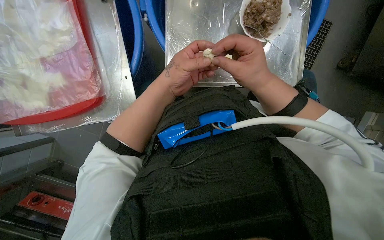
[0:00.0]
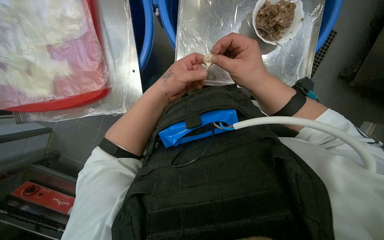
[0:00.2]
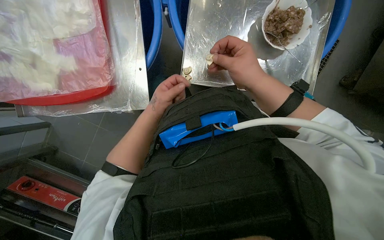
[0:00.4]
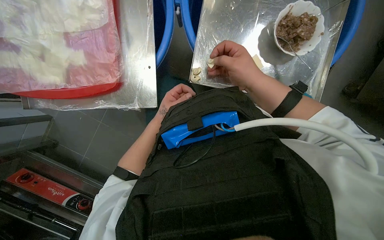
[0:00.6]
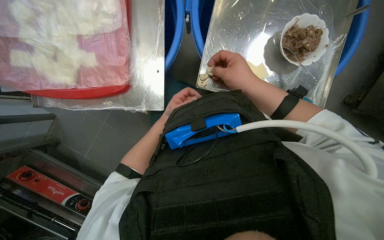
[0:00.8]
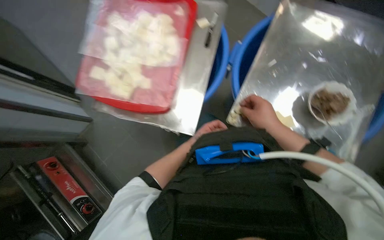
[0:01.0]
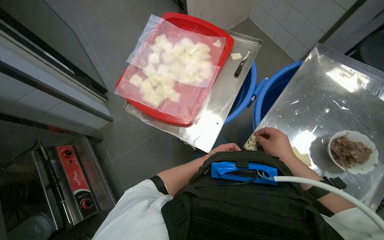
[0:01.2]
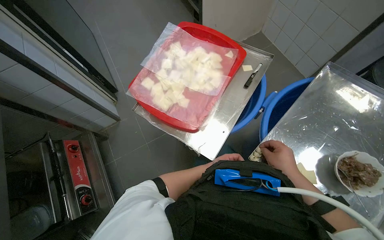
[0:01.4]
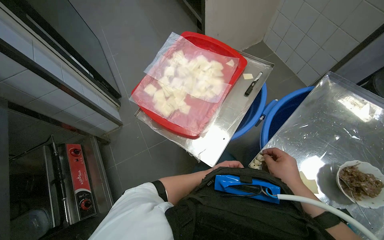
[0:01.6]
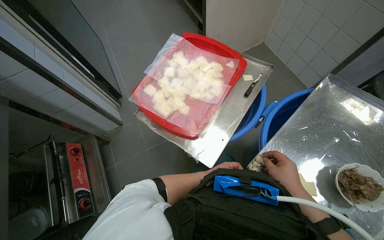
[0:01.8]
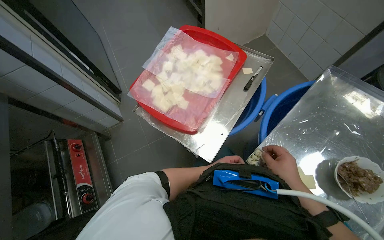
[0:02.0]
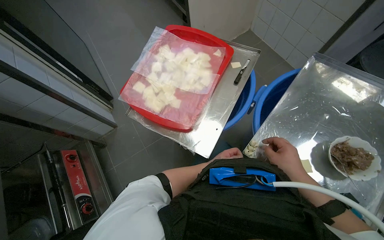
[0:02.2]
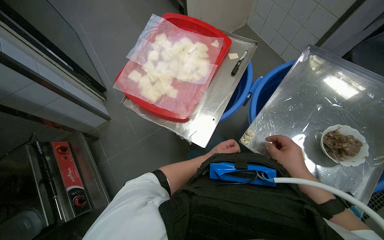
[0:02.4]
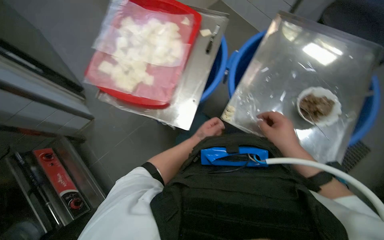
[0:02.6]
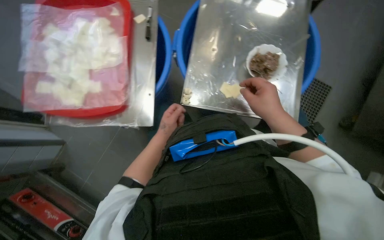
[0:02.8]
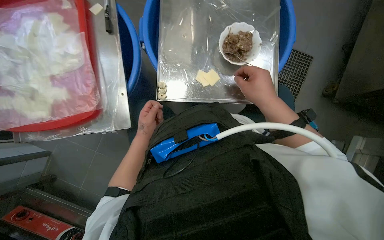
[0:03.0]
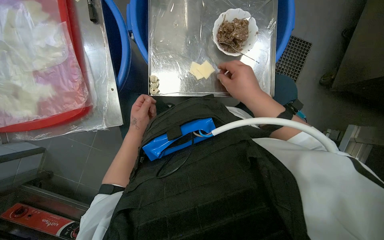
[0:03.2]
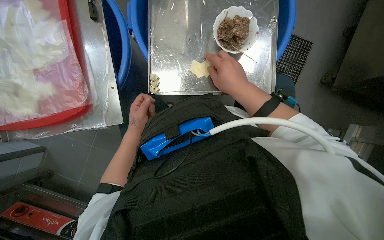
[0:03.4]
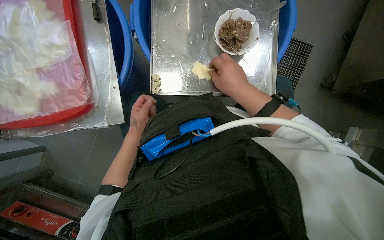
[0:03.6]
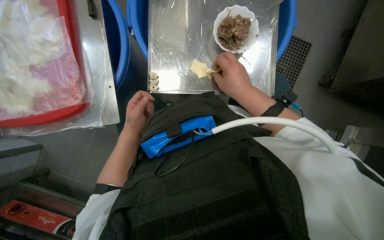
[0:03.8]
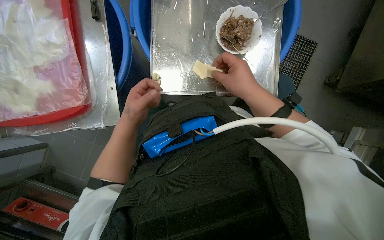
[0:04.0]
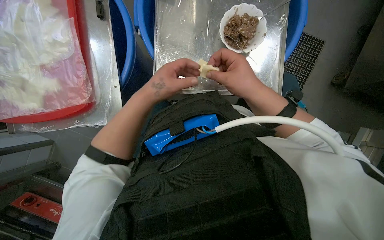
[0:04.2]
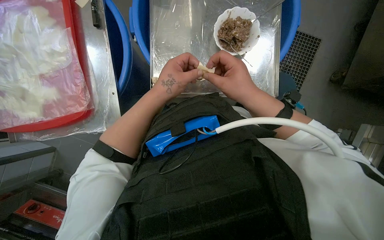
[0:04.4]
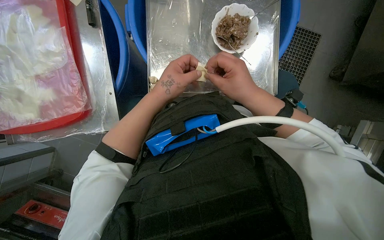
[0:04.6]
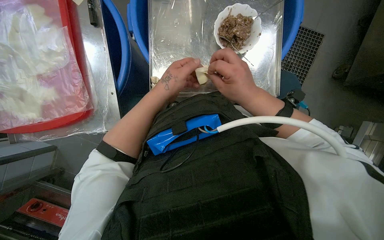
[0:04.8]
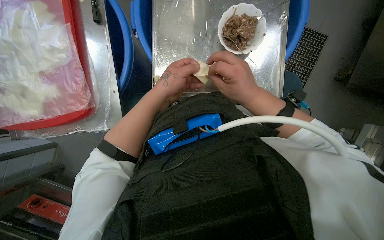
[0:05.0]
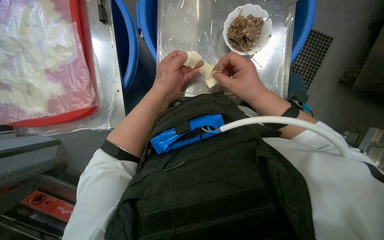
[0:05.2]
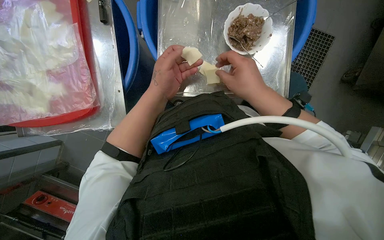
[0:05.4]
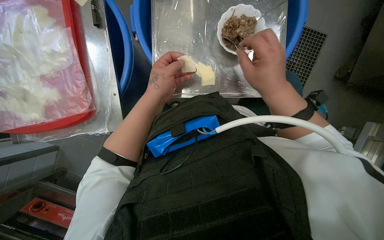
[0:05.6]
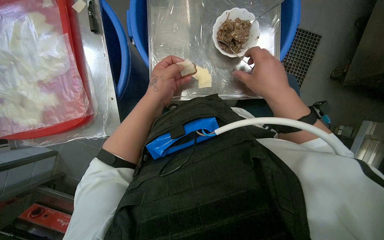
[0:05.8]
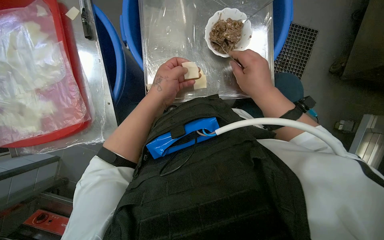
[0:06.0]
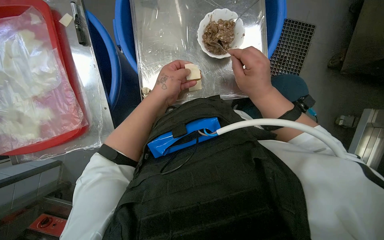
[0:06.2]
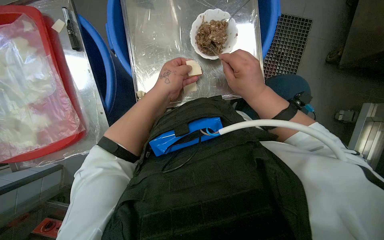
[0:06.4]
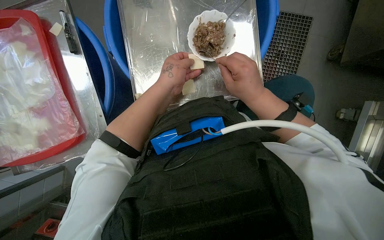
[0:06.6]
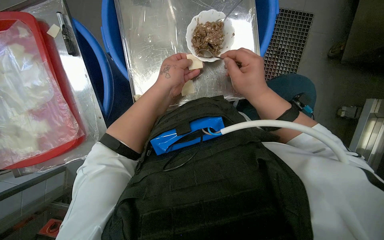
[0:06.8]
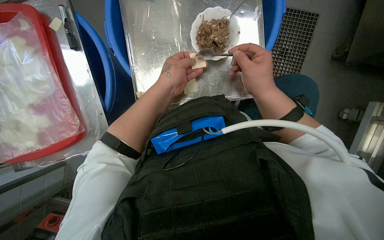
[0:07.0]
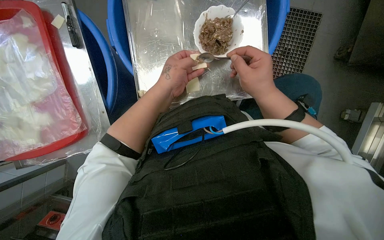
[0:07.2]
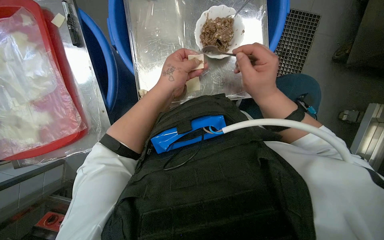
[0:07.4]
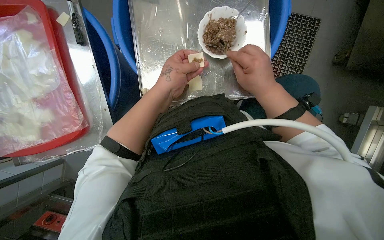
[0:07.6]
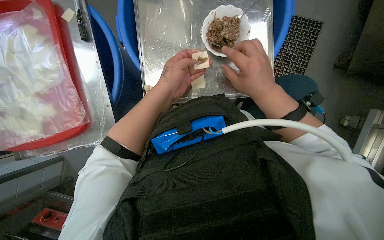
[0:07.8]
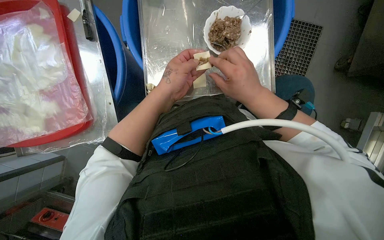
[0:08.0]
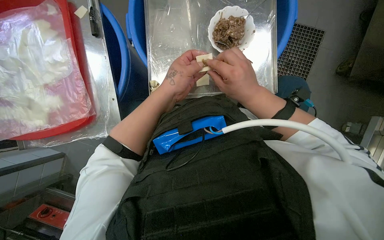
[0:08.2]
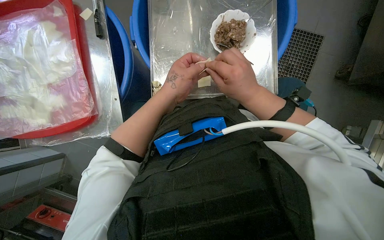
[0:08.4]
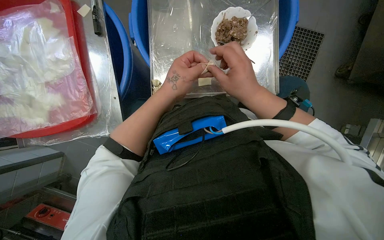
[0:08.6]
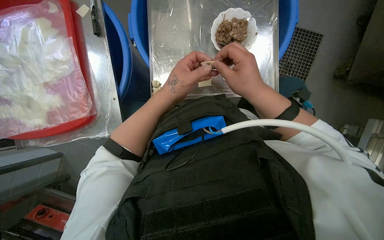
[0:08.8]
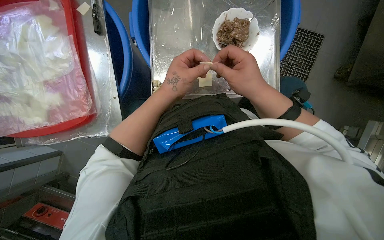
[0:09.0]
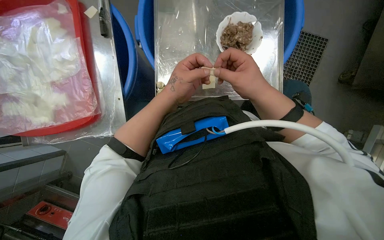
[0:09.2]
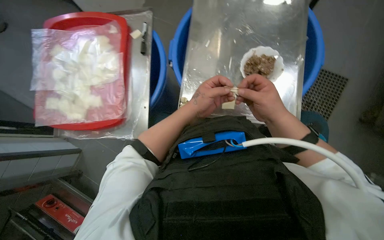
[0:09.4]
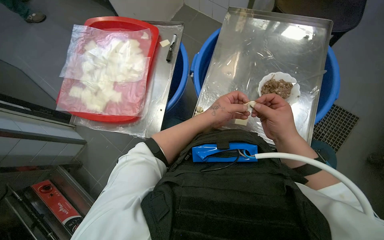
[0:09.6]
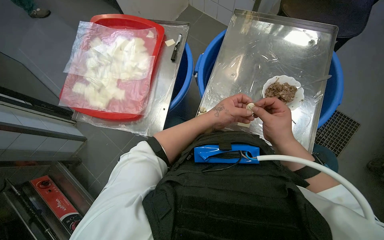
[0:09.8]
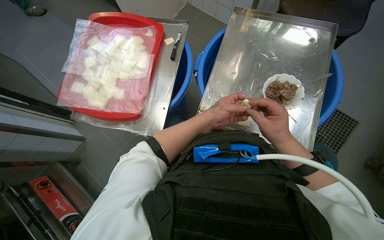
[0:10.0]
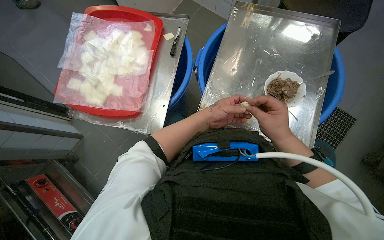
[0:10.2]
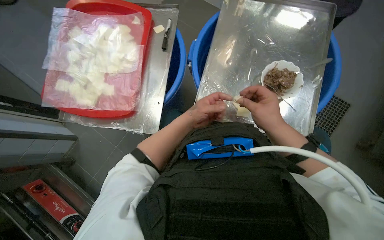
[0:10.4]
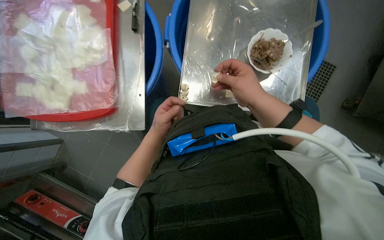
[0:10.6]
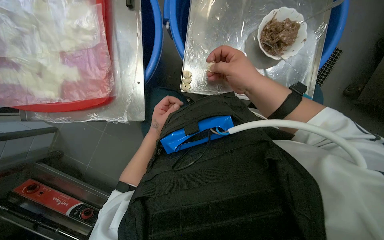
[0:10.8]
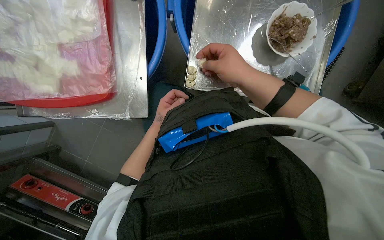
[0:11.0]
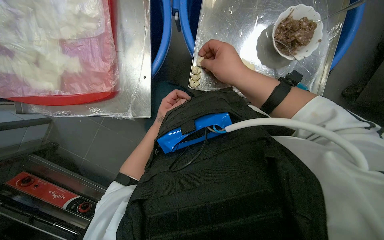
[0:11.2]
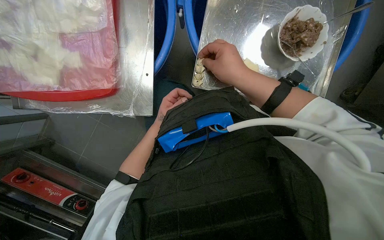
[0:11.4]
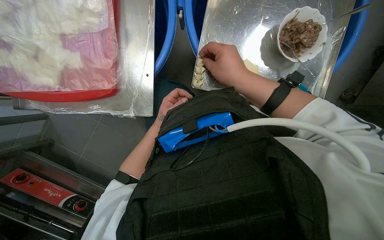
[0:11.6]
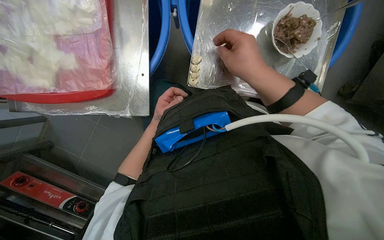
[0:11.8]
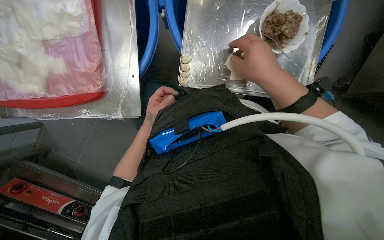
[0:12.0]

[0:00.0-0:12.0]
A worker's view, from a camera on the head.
Job: preparing food.
The whole recording: Making dumplings with meat filling. The worker picks up dough, fills it with meat, folds it, and places the finished dumpling on a tray.
0:00.0 to 0:01.6: The wearer looks about 25 degrees further upward. The scene turns roughly 45 degrees clockwise in the picture.
0:01.6 to 0:03.0: The wearer looks roughly 45 degrees further to the right. The wearer looks about 15 degrees further downward.
0:03.0 to 0:04.4: The left hand travels nearer to the camera, to the right and up the picture by about 25 cm.
0:04.4 to 0:06.0: The hands are busy where they are.
0:06.0 to 0:09.0: The hands stay close to where they were, moving slightly.
0:10.4 to 0:12.0: The camera pitches downward, by about 15 degrees. The left hand goes about 10 cm to the left.

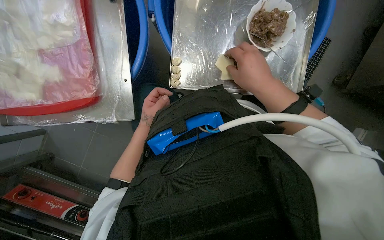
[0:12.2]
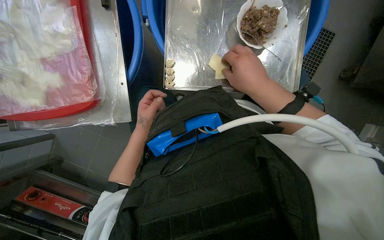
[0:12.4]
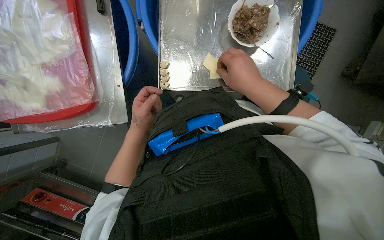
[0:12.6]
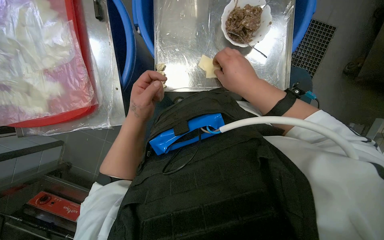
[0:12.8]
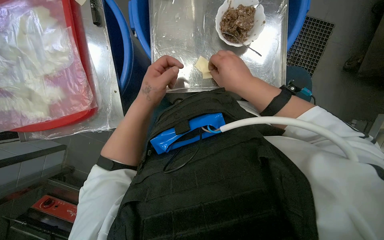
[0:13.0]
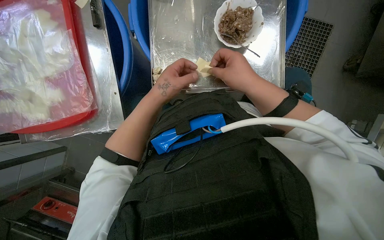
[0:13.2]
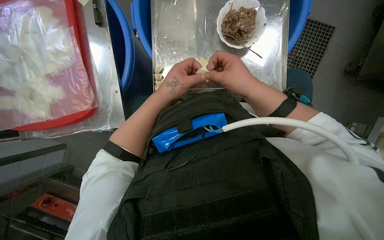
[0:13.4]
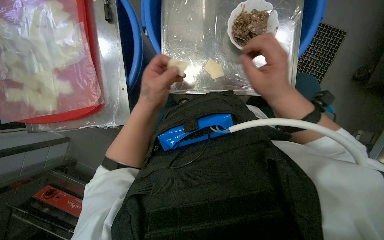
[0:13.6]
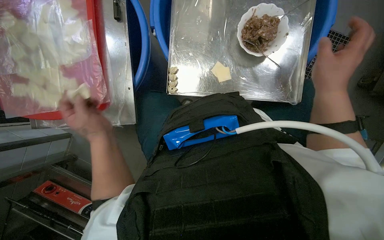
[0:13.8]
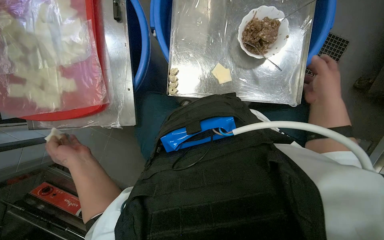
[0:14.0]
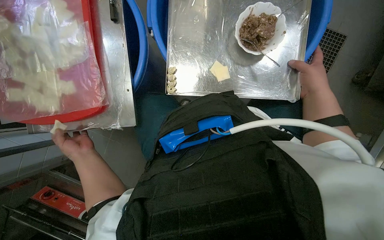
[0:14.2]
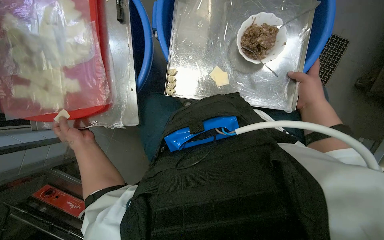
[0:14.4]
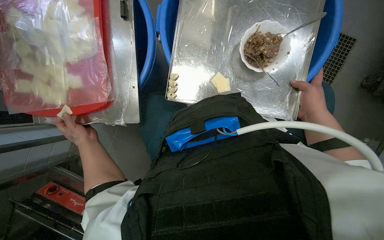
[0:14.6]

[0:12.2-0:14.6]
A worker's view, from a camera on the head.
Job: preparing food.
The whole recording: Making dumplings with meat filling. The worker picks up dough, fills it with meat, folds it, and places the finished dumpling on a tray.
0:12.2 to 0:13.4: The left hand travels nearer to the camera and to the right by roughly 20 cm.
0:13.4 to 0:14.6: The right hand shifts some 15 cm to the right; the left hand heads to the left, covering roughly 30 cm.

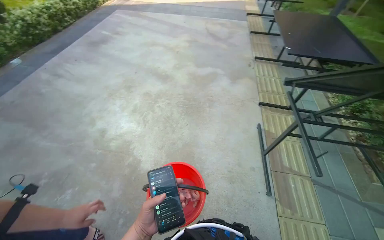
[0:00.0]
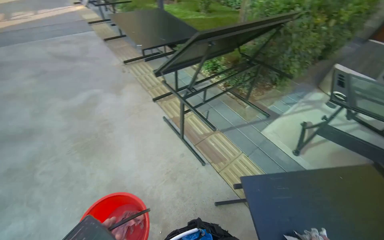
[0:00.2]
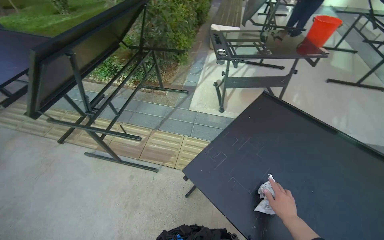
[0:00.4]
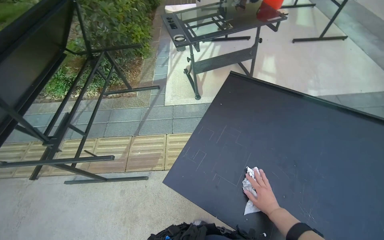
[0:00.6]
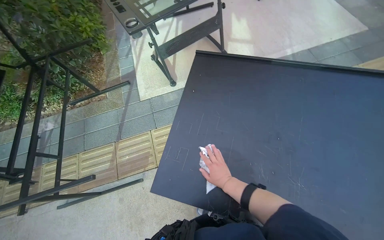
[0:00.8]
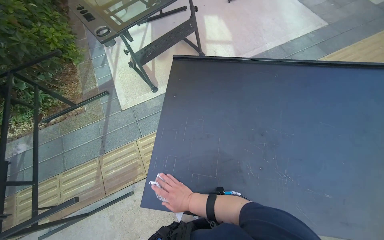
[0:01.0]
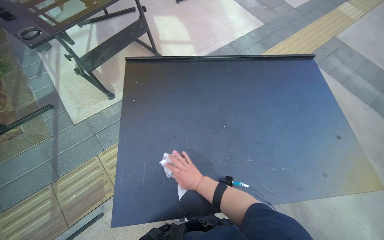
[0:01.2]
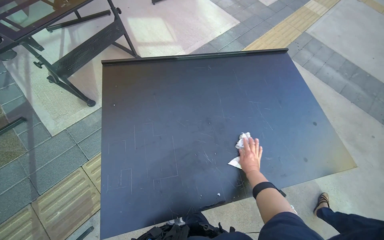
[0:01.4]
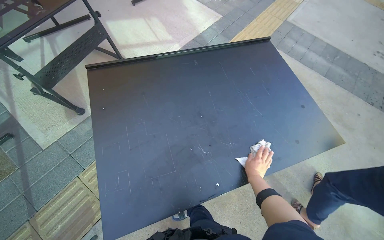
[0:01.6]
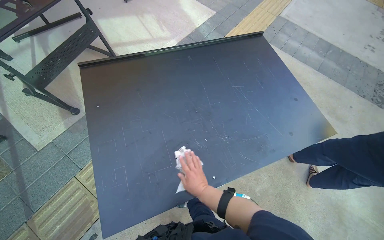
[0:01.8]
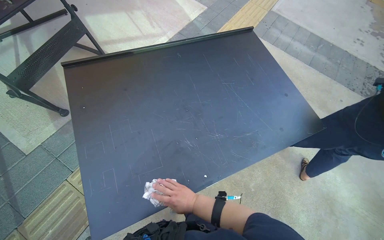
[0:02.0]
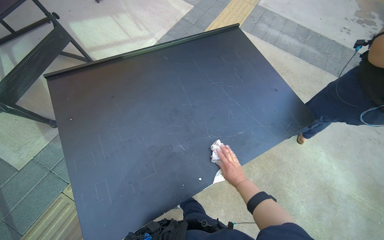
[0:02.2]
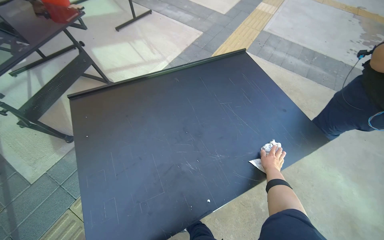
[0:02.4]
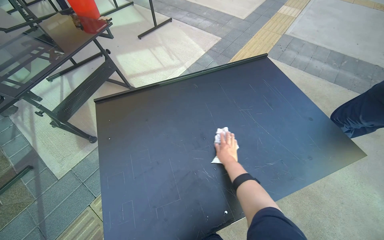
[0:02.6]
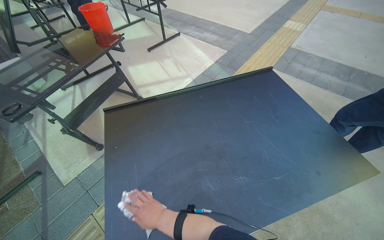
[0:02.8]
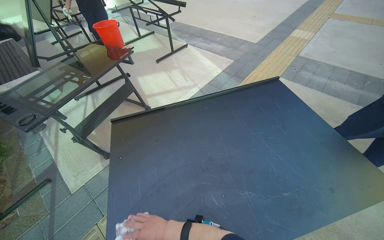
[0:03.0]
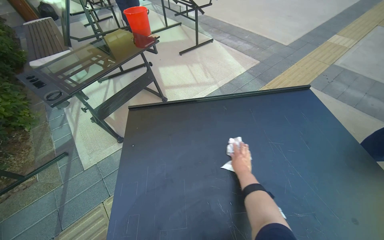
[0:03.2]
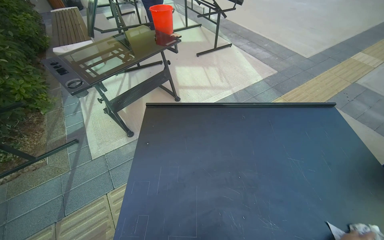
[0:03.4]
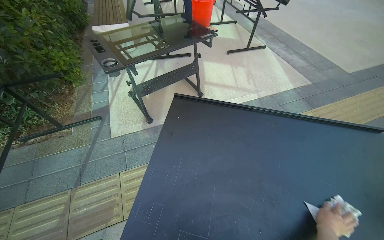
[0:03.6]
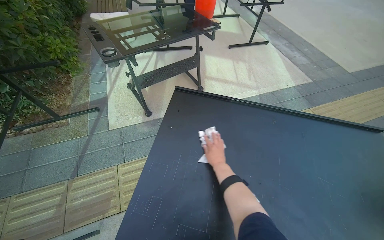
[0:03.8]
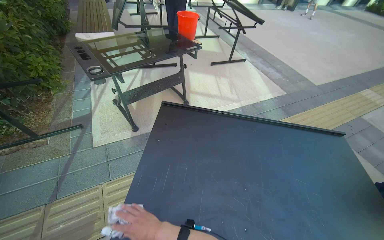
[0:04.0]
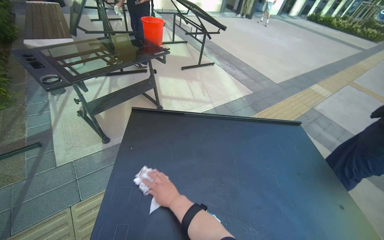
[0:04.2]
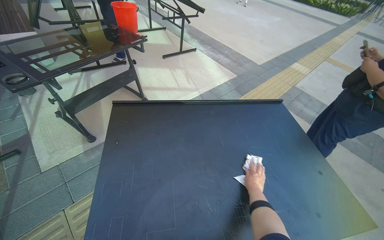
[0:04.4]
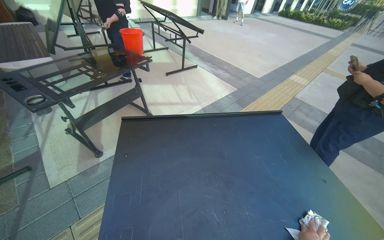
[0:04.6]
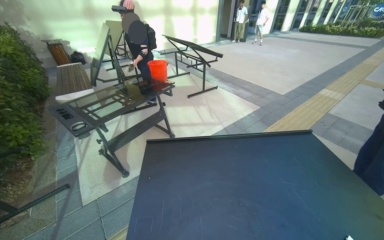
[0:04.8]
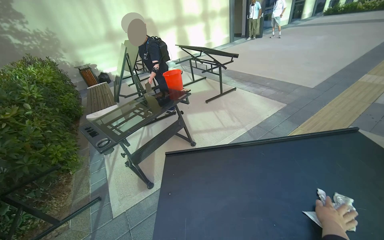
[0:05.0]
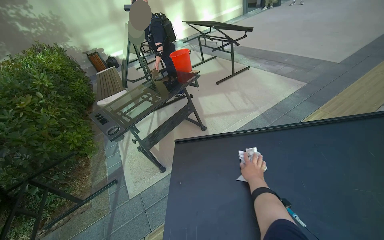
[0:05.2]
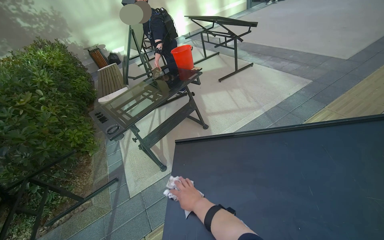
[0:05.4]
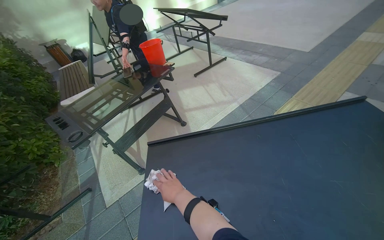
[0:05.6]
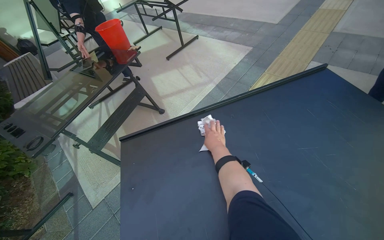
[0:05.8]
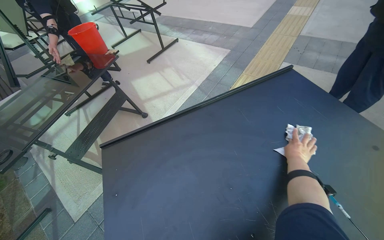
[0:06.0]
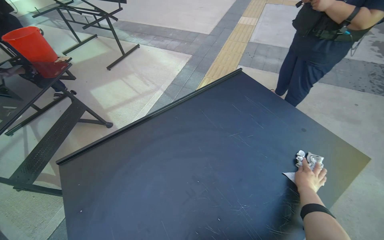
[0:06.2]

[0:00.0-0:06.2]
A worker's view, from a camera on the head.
Job: wiping surfaces.
The whole recording: Cleaning table surface and frame. The worker wipes the surface and frame of a black table with a white cloth.
0:00.0 to 0:01.6: The camera travels about 60 cm. The head rotates about 150 degrees to the right. The view tilts approximately 15 degrees downward.
0:01.6 to 0:03.2: The camera is aimed some 15 degrees further to the left.
0:04.6 to 0:06.2: The scene rotates counterclockwise by about 30 degrees.
